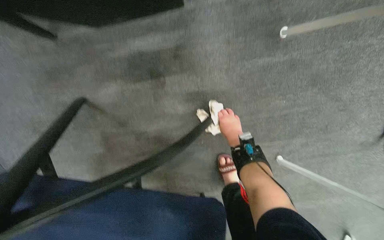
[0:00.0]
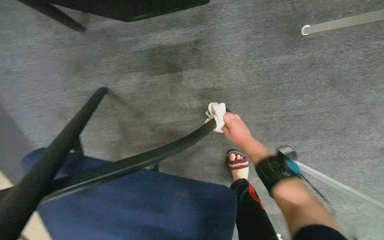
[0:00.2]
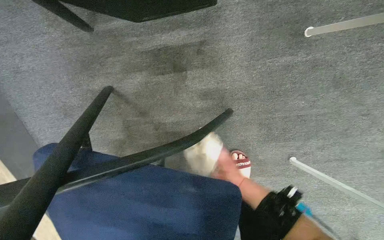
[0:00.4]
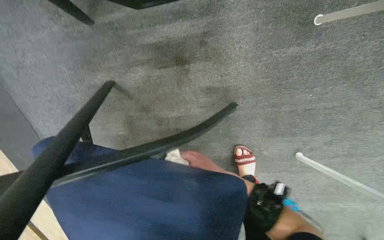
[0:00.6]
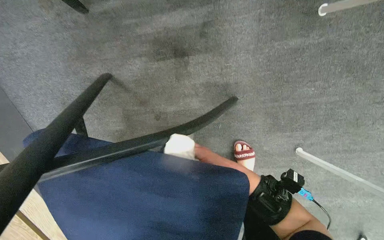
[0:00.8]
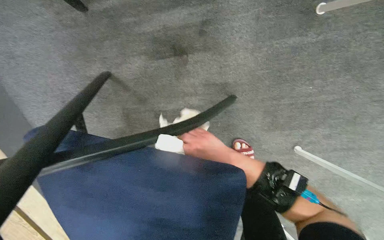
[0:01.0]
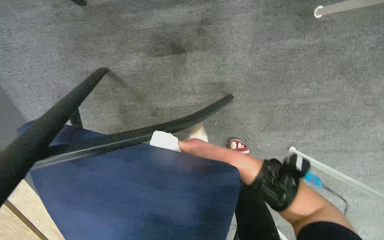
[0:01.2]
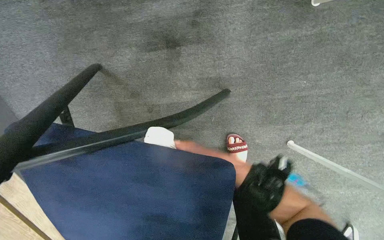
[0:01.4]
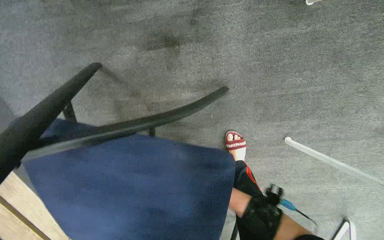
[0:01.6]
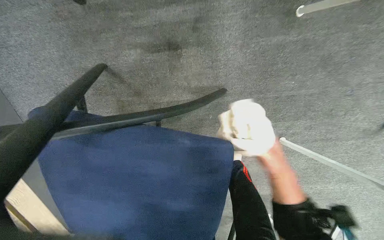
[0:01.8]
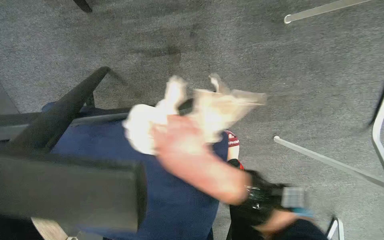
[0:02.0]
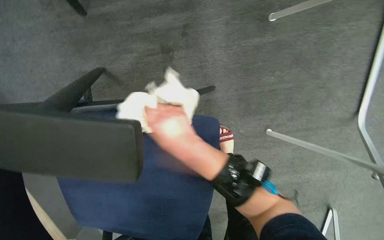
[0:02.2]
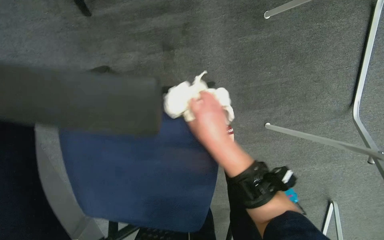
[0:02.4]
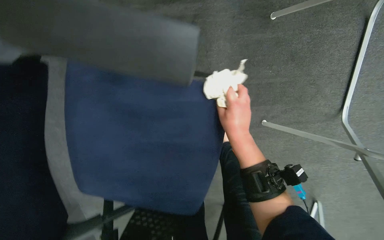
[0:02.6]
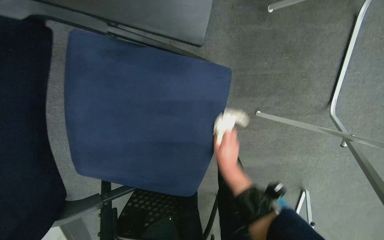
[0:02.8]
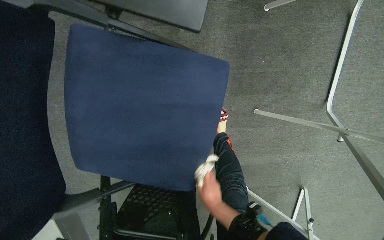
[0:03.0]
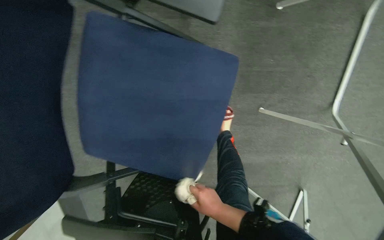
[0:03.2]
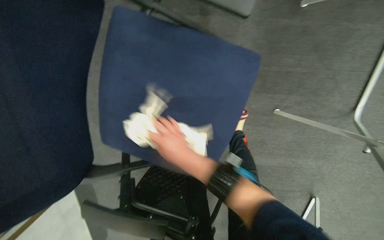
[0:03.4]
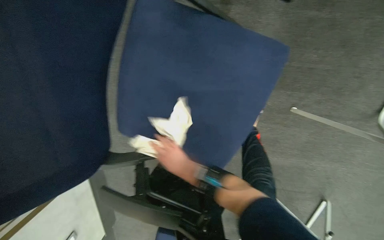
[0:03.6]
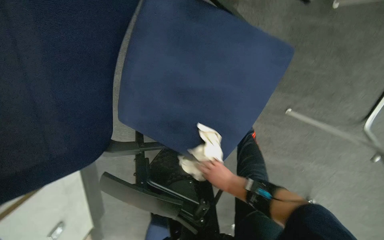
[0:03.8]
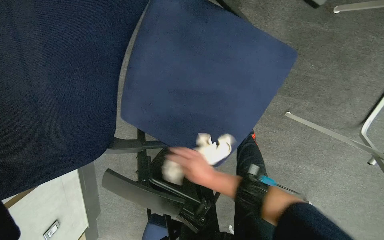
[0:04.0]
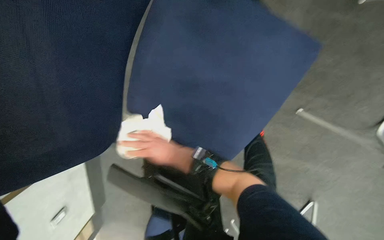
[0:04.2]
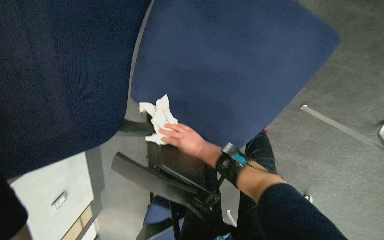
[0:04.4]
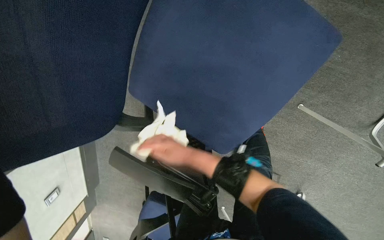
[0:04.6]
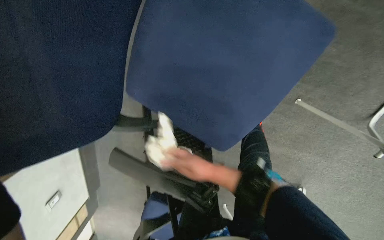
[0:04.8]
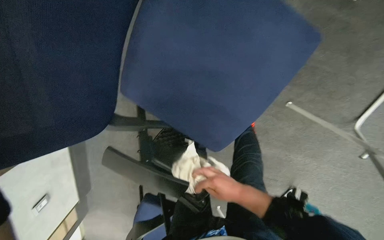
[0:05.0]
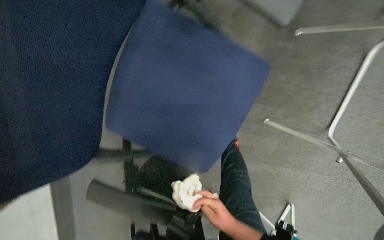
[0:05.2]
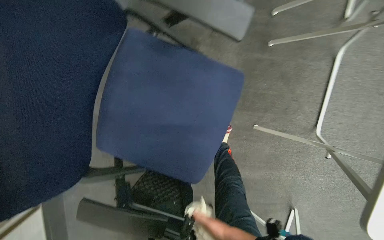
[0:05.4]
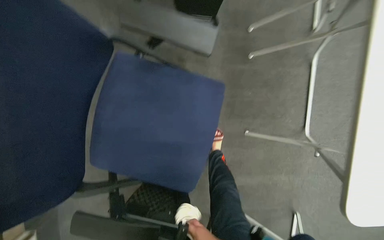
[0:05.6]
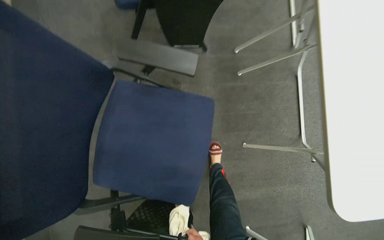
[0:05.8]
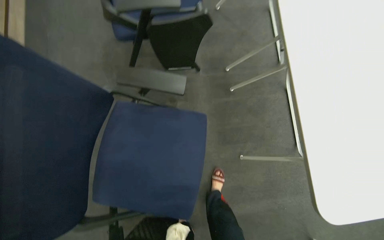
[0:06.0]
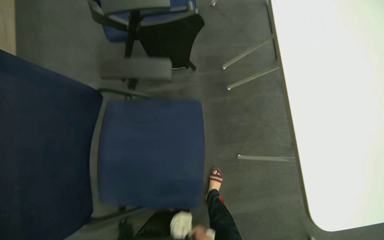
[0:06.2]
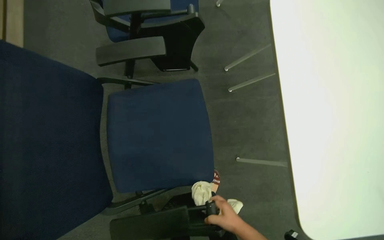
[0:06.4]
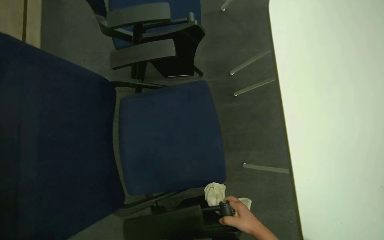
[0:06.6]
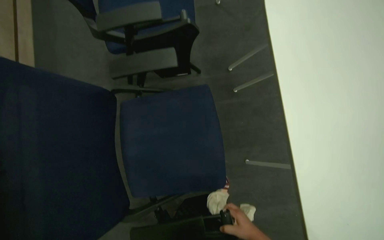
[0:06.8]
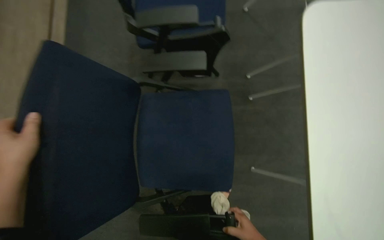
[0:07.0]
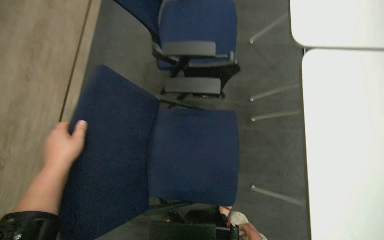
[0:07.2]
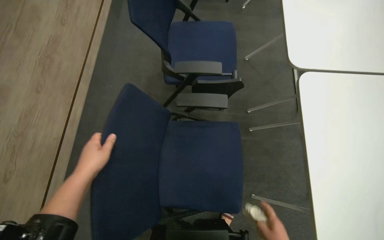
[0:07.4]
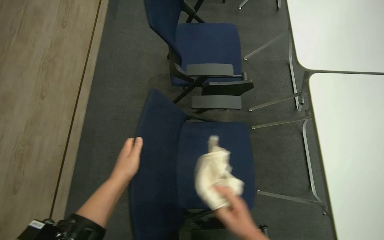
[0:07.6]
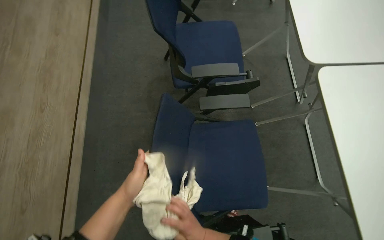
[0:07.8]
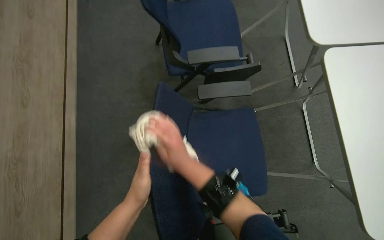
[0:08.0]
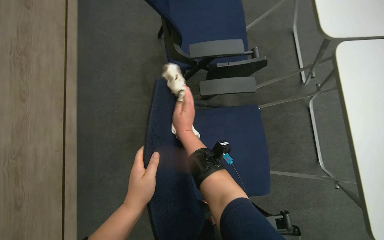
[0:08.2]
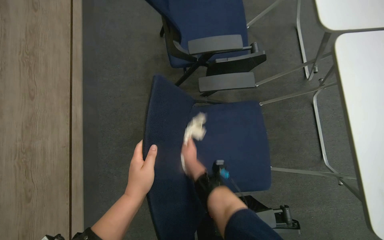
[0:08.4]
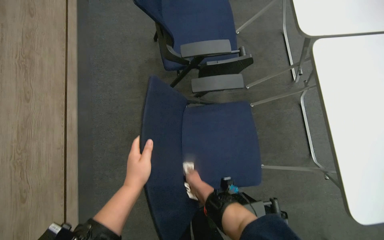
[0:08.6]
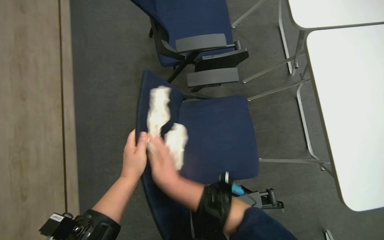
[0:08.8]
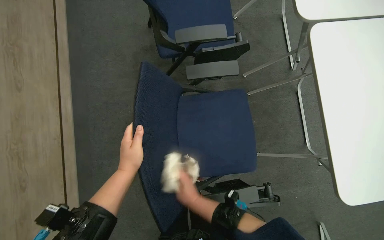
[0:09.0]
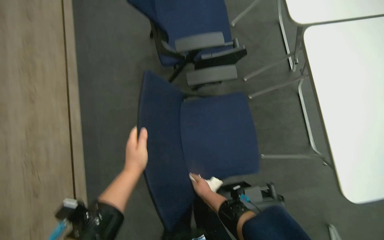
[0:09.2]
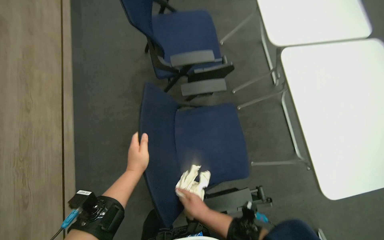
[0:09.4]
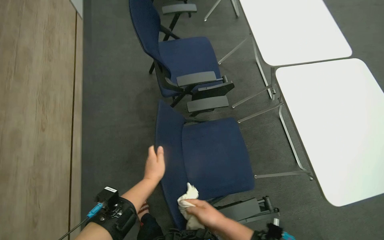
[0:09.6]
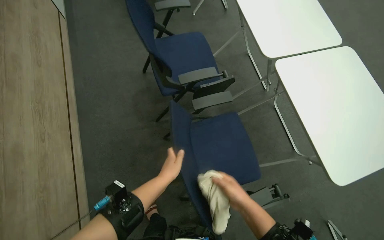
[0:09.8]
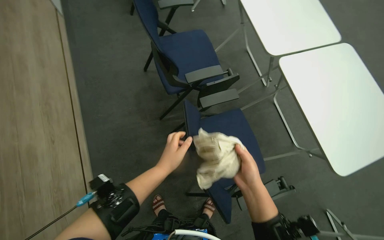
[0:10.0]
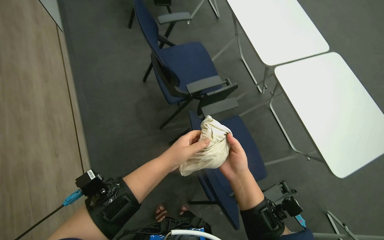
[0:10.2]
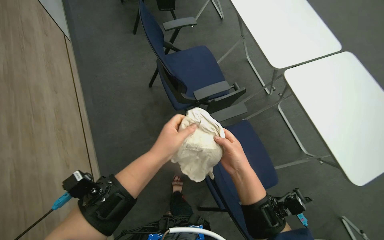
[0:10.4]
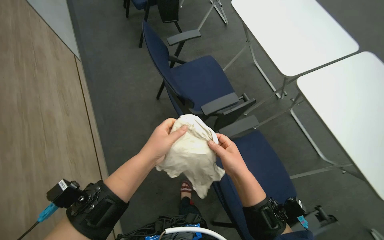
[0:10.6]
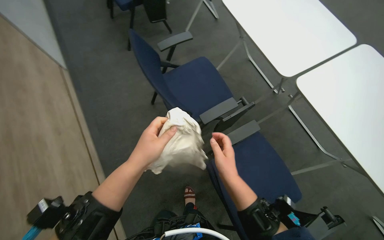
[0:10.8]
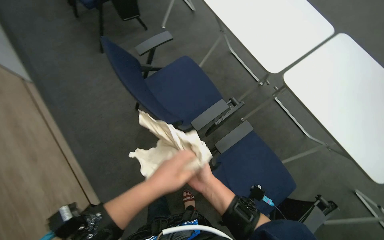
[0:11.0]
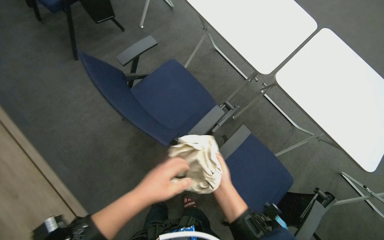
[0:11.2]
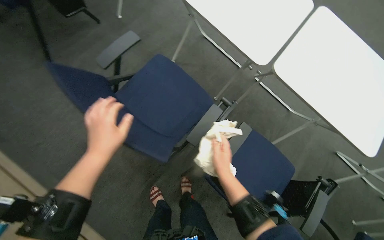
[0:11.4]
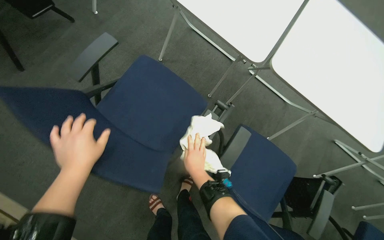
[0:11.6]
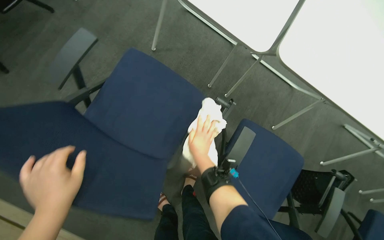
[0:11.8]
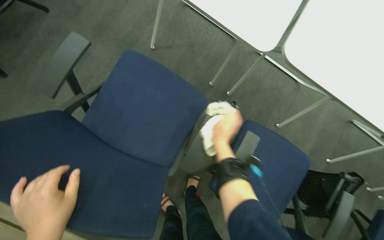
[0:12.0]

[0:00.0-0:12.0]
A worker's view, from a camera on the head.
Job: wiping surfaces.
The whole recording: Wiping conference room tables and chairs. The worker wipes down tables and chairs in the conference room, periodically rinsing the cloth.
0:03.0 to 0:04.4: The right hand goes left and right, some 20 cm each way, reversing 3 times.
0:04.4 to 0:06.0: The camera pitches upward, by about 35 degrees. The scene rotates counterclockwise by roughly 25 degrees.
0:09.0 to 0:10.4: The view tips upward by some 15 degrees. The right hand travels up the picture by approximately 20 cm.
0:10.4 to 0:12.0: The wearer moves some 50 cm. The wearer looks some 20 degrees further downward. The scene turns roughly 30 degrees counterclockwise in the picture.

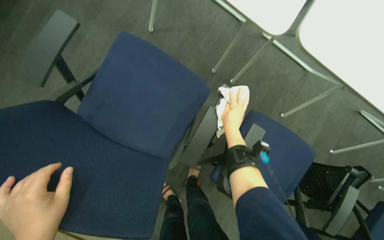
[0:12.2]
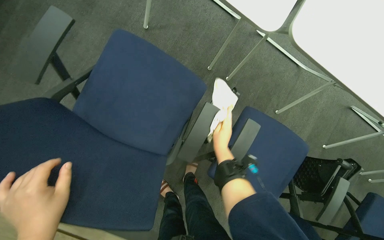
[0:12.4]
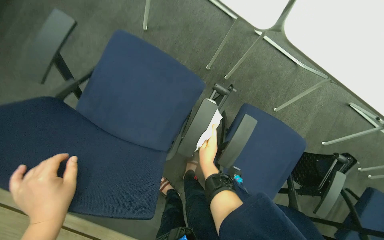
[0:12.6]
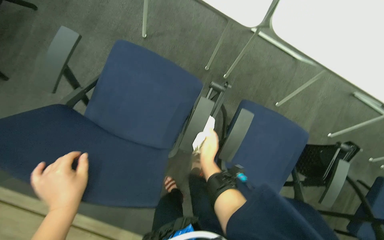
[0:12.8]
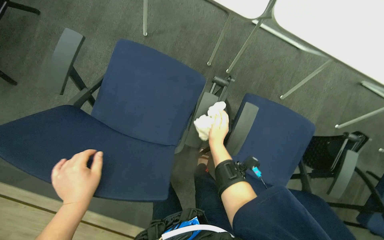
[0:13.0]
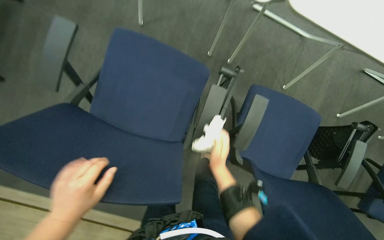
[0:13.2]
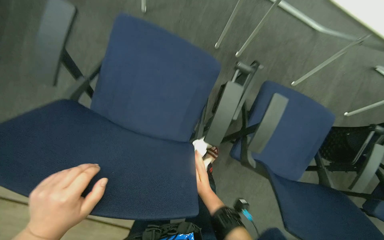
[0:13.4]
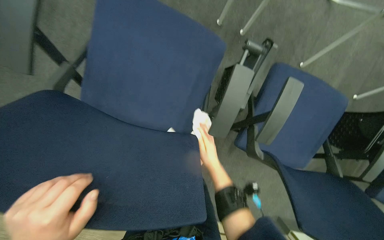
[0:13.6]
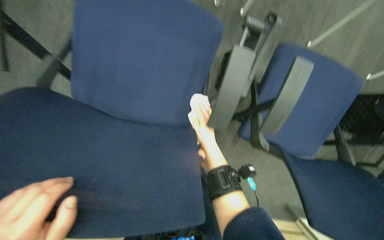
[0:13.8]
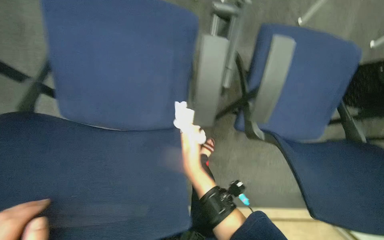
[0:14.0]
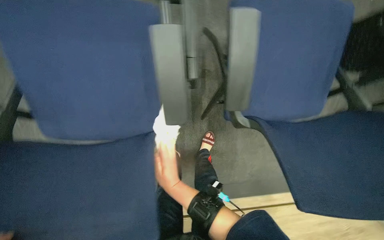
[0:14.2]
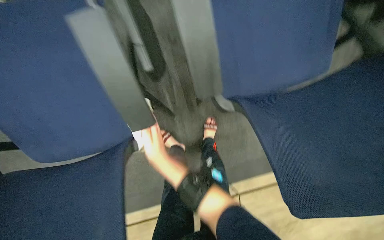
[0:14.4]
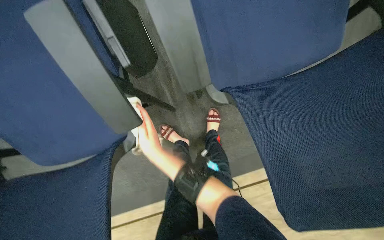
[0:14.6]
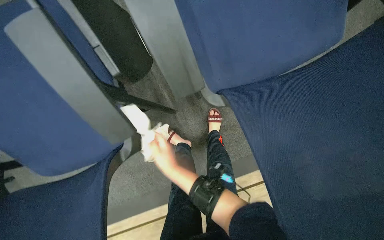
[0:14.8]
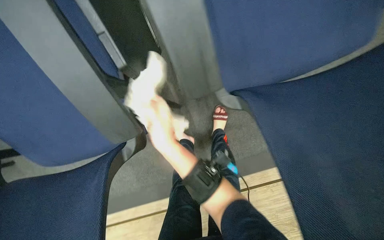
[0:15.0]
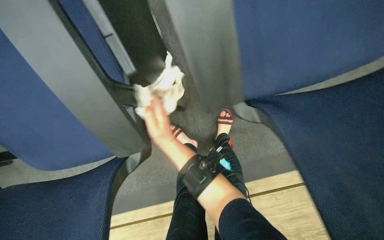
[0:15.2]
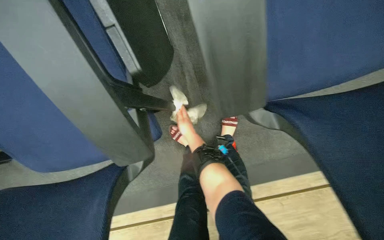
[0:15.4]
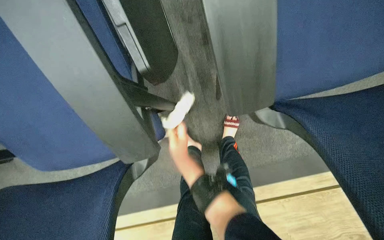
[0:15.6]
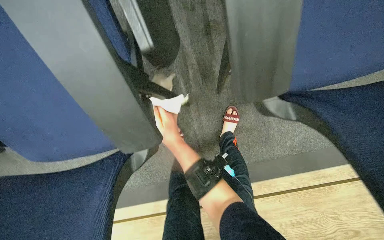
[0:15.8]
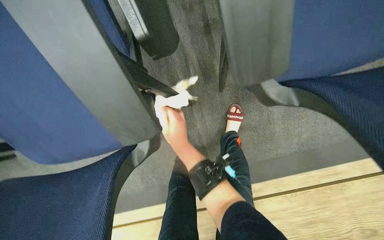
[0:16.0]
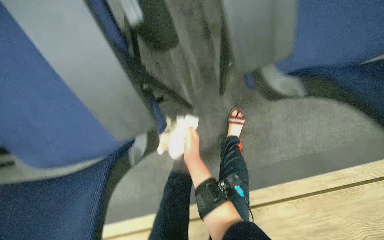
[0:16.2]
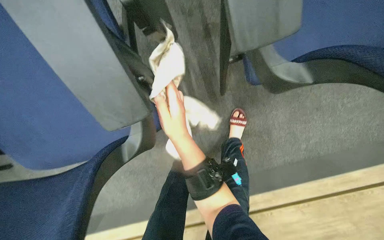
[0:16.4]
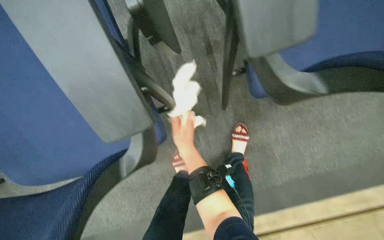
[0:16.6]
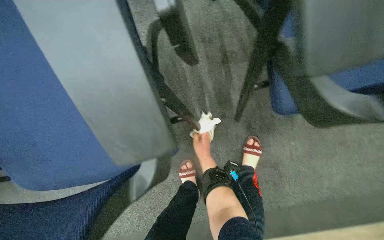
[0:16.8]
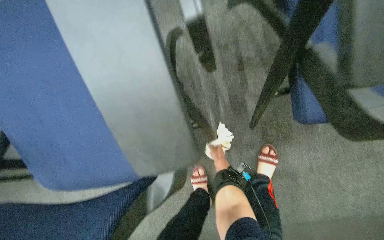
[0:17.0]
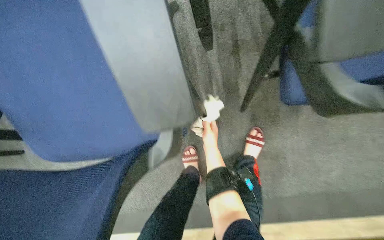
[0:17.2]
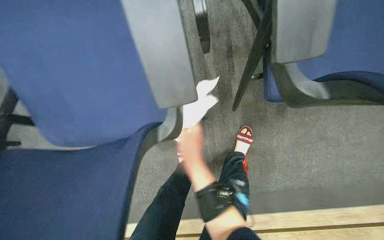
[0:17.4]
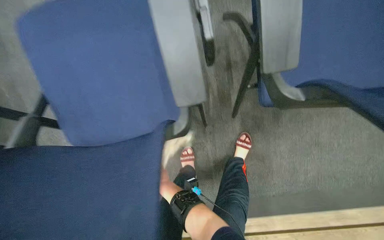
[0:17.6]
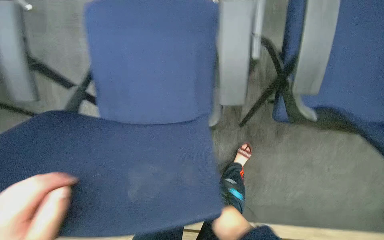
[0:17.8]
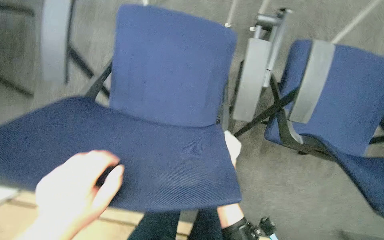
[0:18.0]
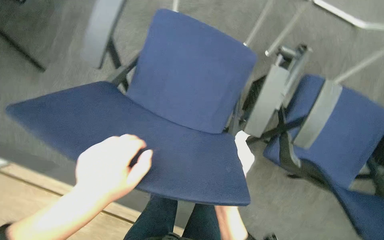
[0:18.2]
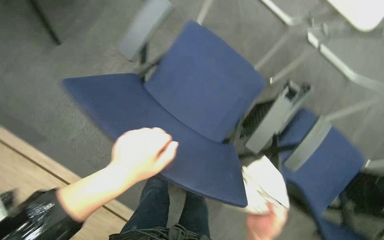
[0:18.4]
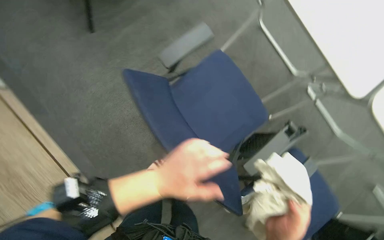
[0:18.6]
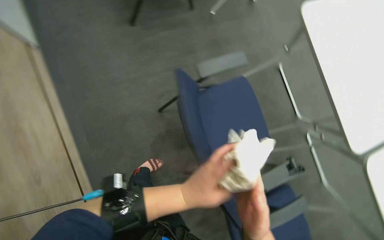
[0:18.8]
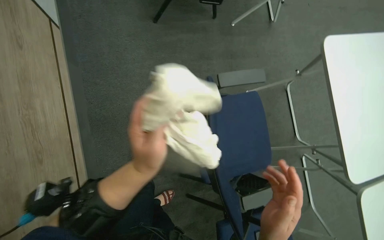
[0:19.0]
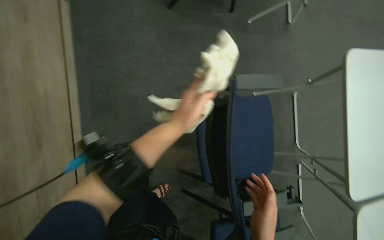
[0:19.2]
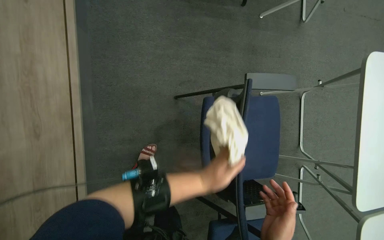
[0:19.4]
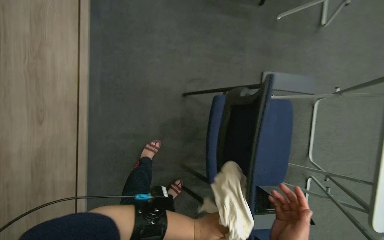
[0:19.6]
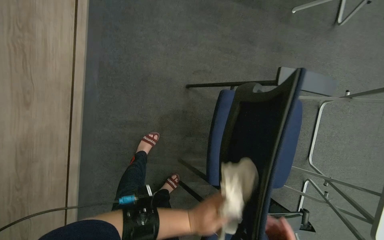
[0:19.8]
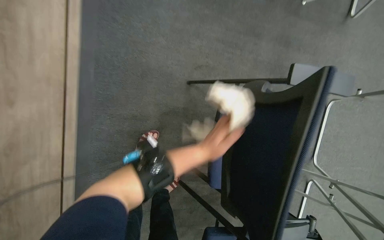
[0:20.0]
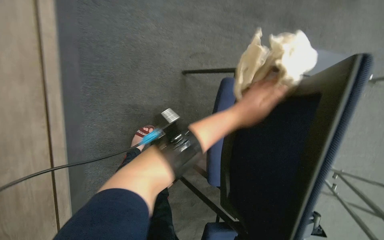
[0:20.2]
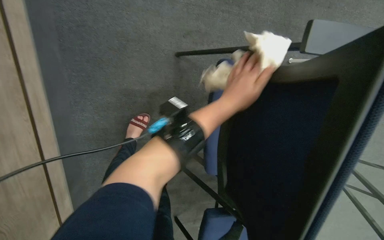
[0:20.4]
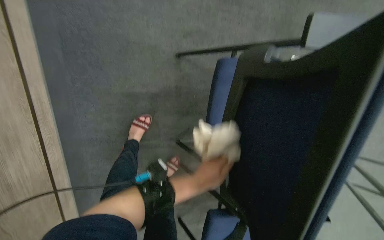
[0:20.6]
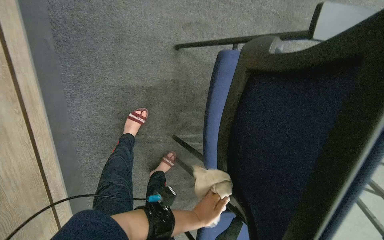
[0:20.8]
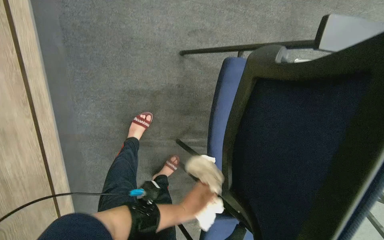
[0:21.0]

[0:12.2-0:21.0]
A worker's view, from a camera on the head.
Job: wiping surfaces.
The whole recording: Wiping conference room tables and chairs. The worker wipes down tables and chairs in the conference room, periodically rinsing the cloth.
0:12.2 to 0:13.6: The camera pitches downward, by roughly 10 degrees. The right hand heads down the picture and to the left, covering some 30 cm.
0:13.6 to 0:15.2: The view pans to the left by roughly 15 degrees. The view tilts roughly 15 degrees downward. Everything in view rotates about 35 degrees counterclockwise.
0:16.6 to 0:18.0: The scene rotates clockwise by some 30 degrees.
0:18.0 to 0:19.6: The camera is carried approximately 50 cm. The wearer looks roughly 15 degrees further upward. The scene rotates clockwise by some 80 degrees.
0:19.6 to 0:21.0: The wearer looks roughly 15 degrees further downward. The left hand moves roughly 35 cm up the picture and comes back.
